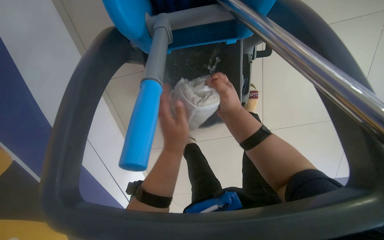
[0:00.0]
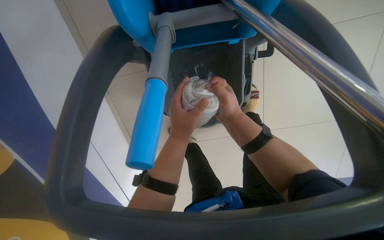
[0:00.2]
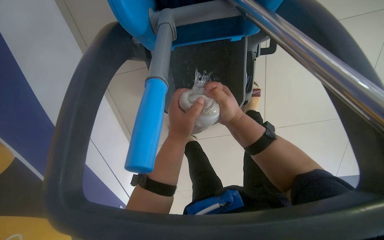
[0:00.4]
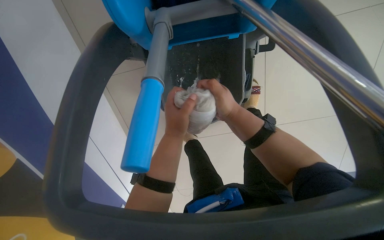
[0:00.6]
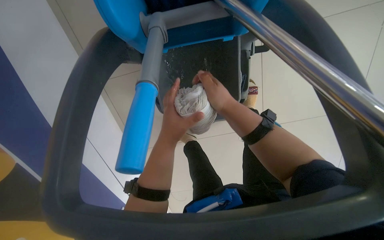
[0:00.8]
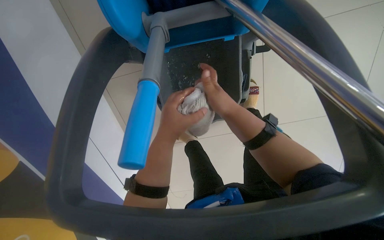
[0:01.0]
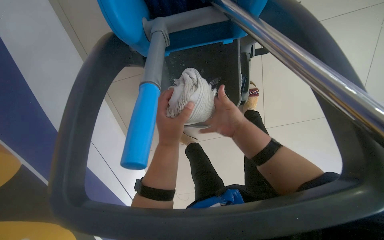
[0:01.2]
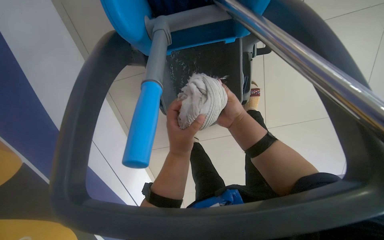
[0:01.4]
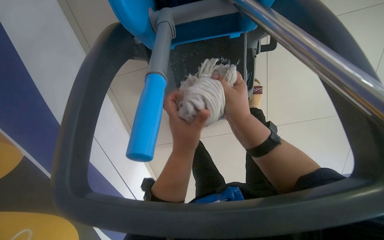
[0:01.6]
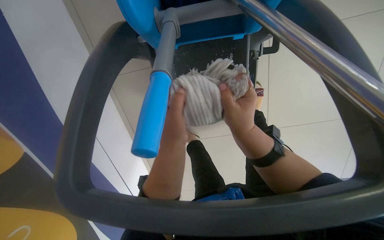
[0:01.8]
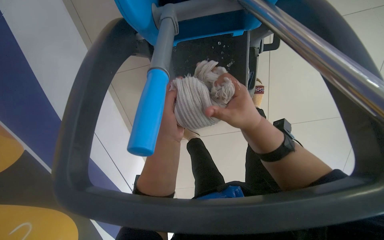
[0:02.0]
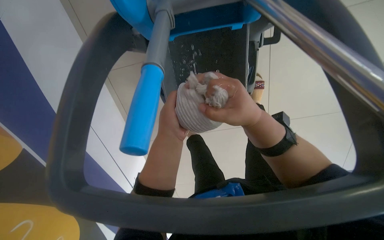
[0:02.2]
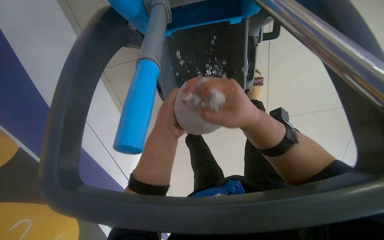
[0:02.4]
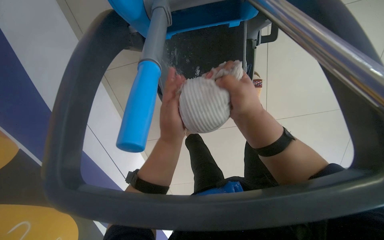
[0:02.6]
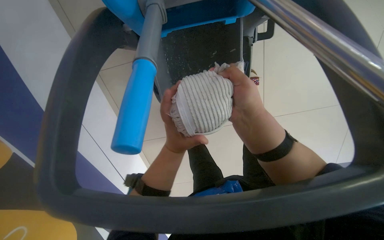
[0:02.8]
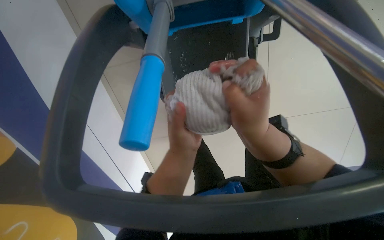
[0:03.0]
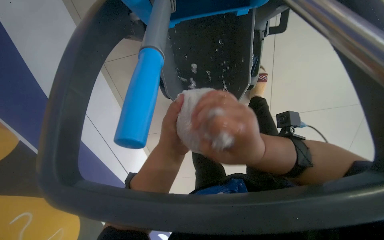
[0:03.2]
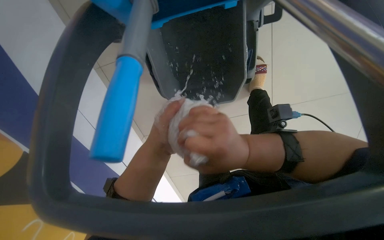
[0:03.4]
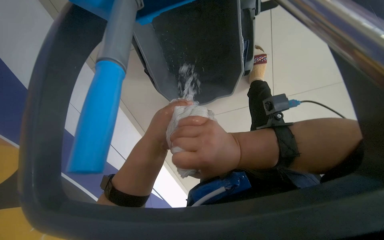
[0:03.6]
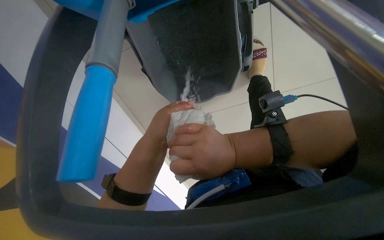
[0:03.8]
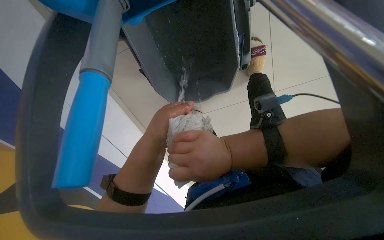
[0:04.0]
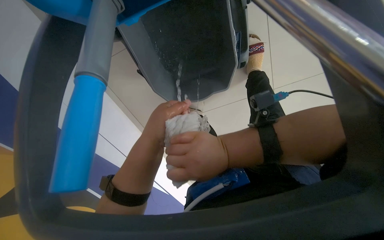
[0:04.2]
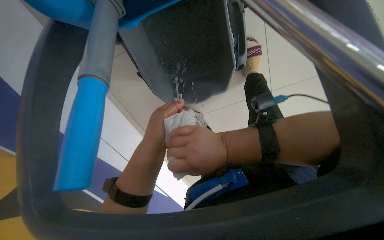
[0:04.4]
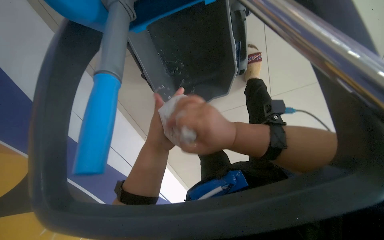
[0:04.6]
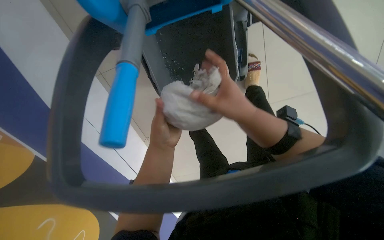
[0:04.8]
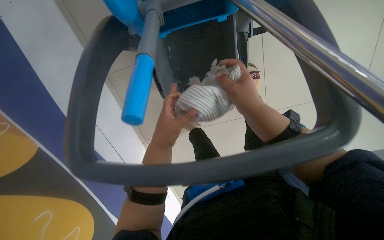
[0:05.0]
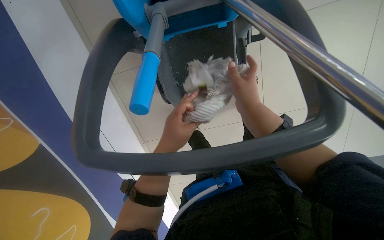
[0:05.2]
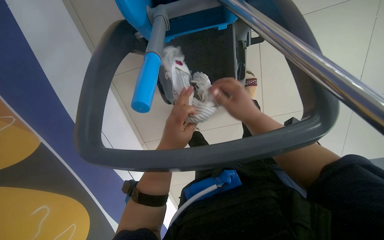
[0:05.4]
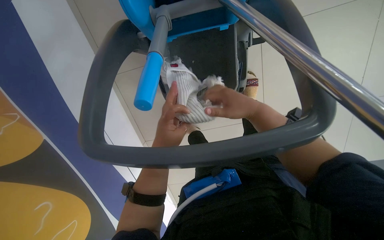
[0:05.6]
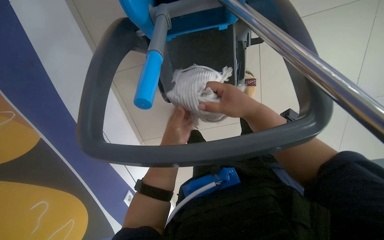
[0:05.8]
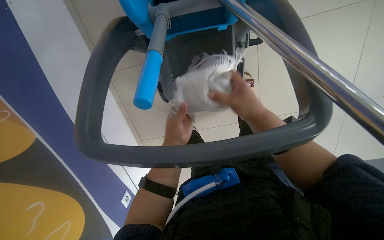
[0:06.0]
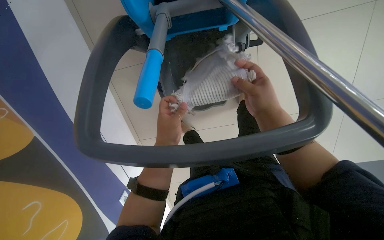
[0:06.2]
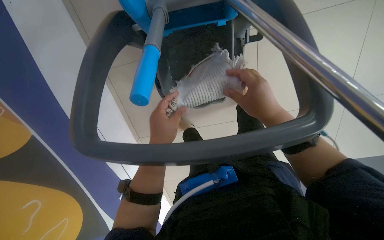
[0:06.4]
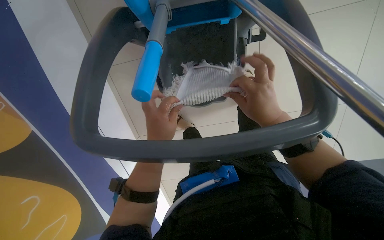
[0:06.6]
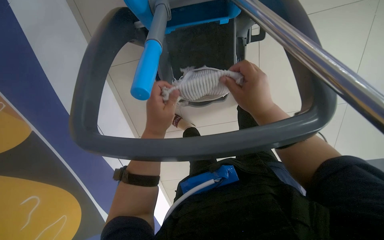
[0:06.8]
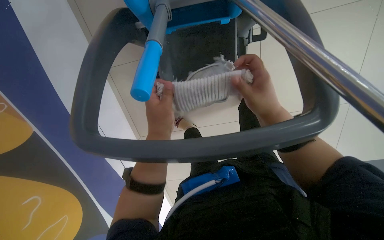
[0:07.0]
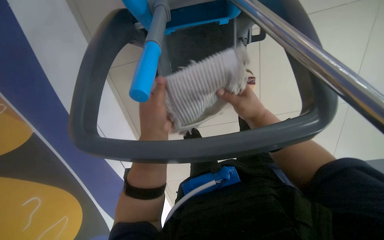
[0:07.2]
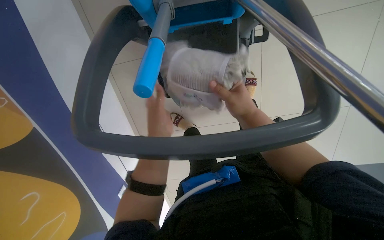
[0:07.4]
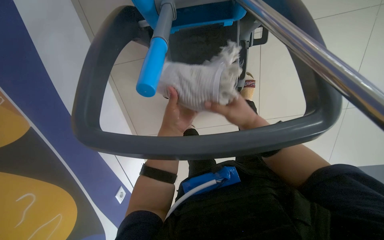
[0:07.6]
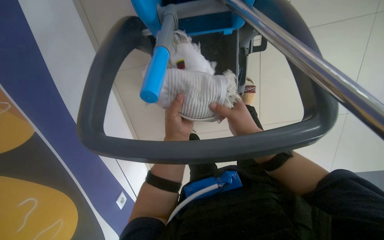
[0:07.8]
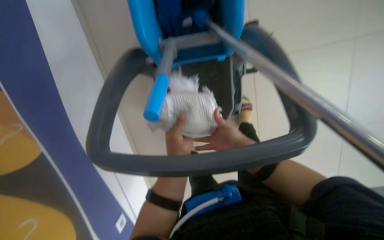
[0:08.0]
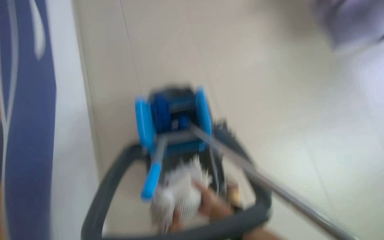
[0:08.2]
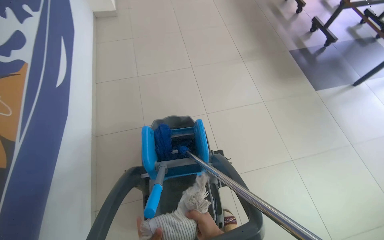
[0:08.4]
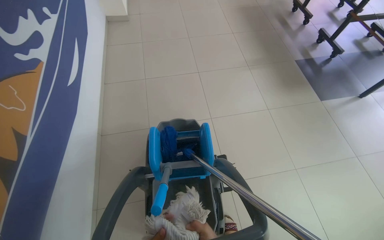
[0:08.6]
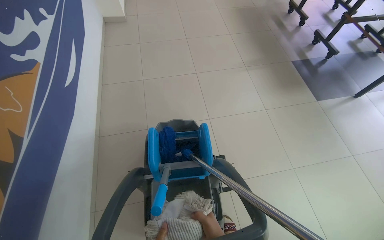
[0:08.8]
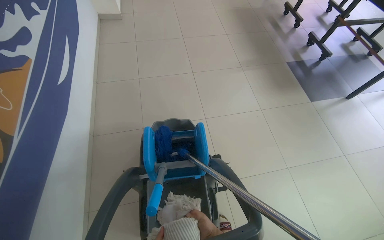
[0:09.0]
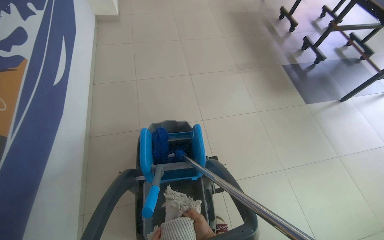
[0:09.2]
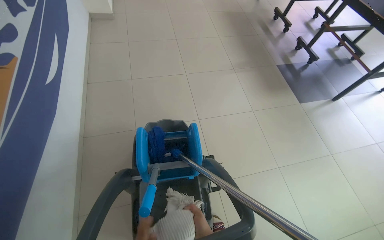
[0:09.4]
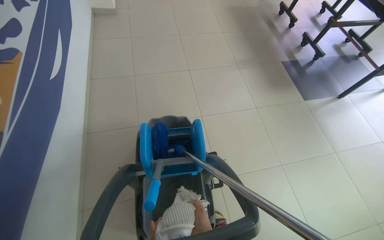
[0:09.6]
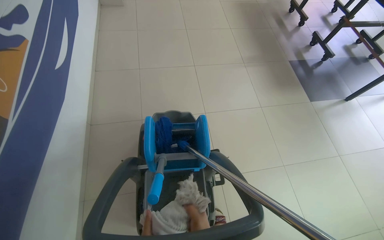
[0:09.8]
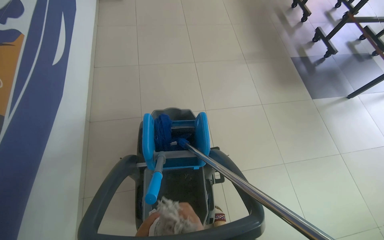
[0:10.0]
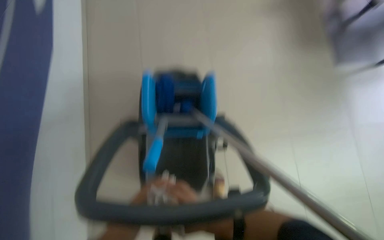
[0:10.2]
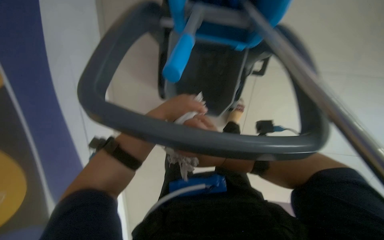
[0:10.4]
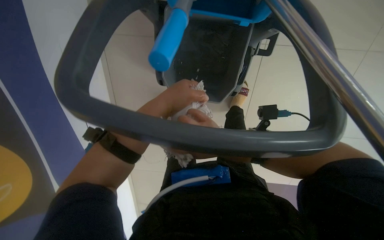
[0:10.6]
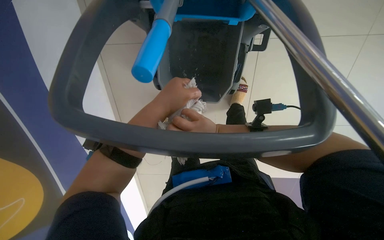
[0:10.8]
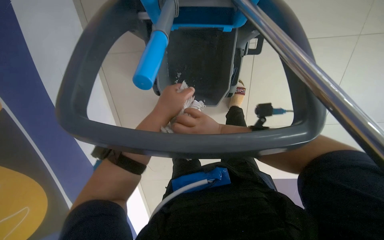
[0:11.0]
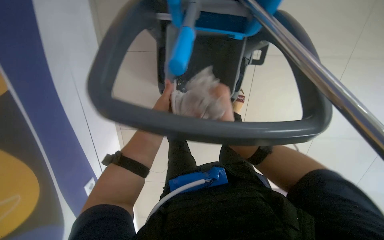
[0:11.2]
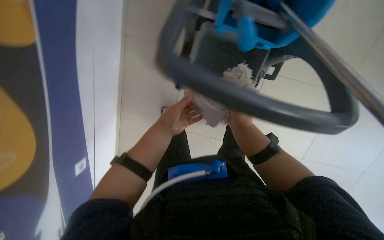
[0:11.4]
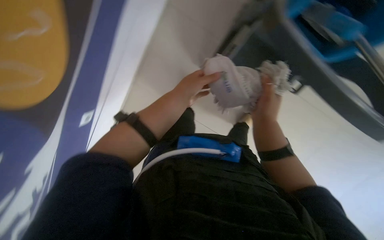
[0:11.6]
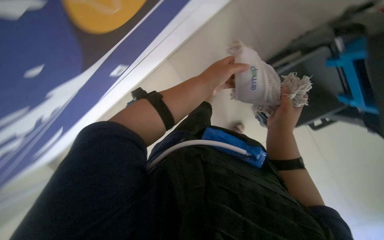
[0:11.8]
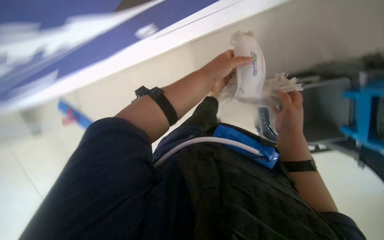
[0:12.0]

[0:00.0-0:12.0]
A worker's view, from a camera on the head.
Job: preparing cleaning supplies.
The whole recording: Preparing cleaning equipment. The worker prepares the cleaning equipment by wringing a cloth and attaching it to the mop handle.
0:00.0 to 0:01.6: The hands work in one place, with small movements.
0:01.6 to 0:03.0: The right hand is displaced nearer to the camera by approximately 10 cm.
0:03.0 to 0:04.4: The hands are busy where they are.
0:06.0 to 0:07.6: The hands make small movements and keep their place.
0:07.6 to 0:09.0: The wearer looks about 30 degrees further upward.
0:09.0 to 0:10.4: The wearer looks roughly 25 degrees further downward.

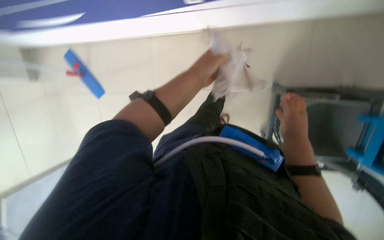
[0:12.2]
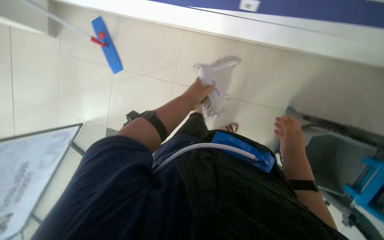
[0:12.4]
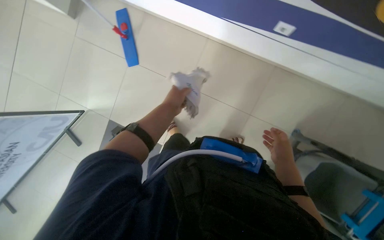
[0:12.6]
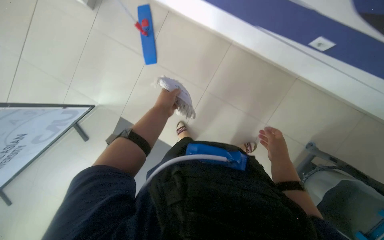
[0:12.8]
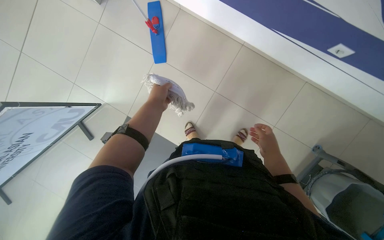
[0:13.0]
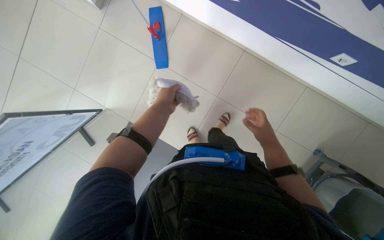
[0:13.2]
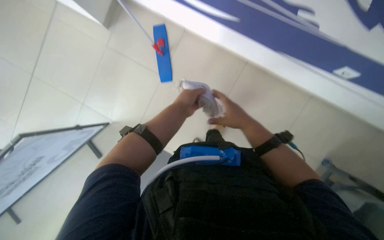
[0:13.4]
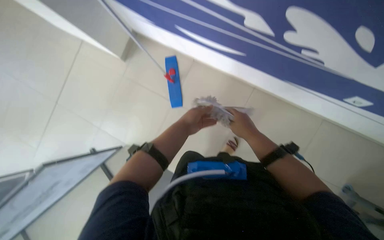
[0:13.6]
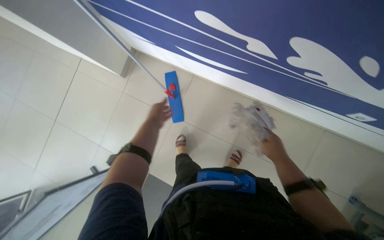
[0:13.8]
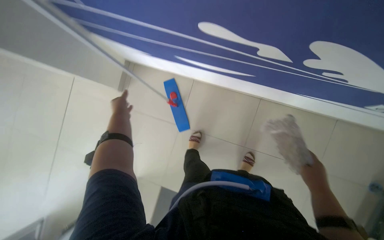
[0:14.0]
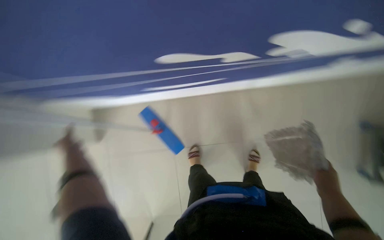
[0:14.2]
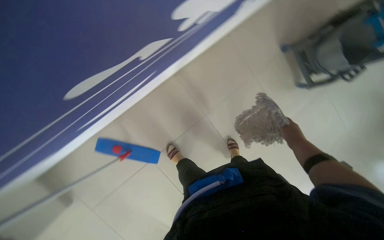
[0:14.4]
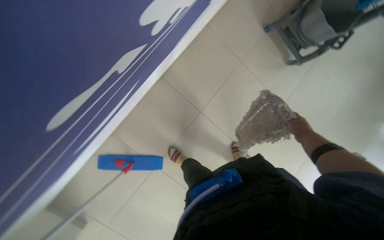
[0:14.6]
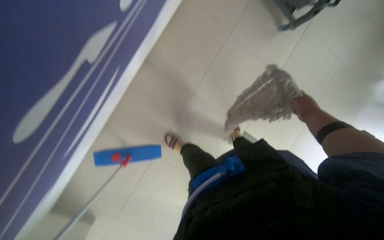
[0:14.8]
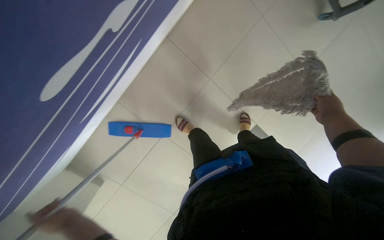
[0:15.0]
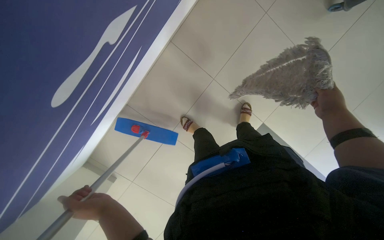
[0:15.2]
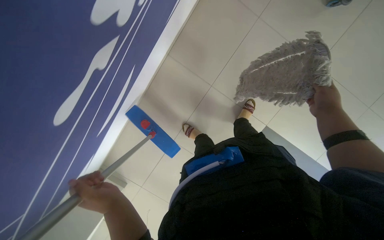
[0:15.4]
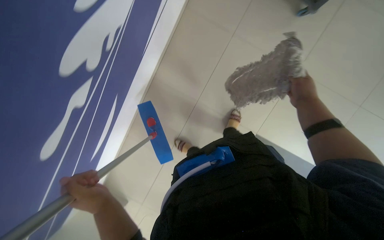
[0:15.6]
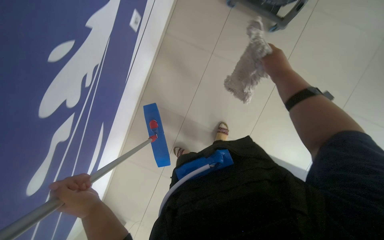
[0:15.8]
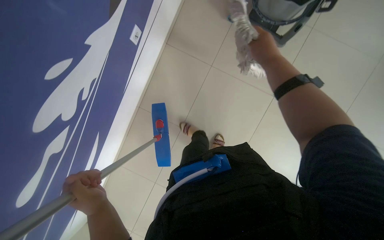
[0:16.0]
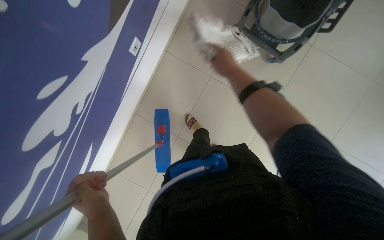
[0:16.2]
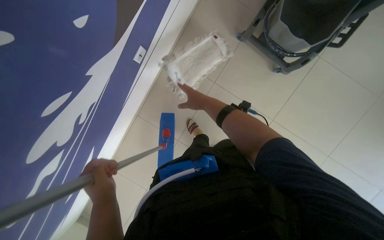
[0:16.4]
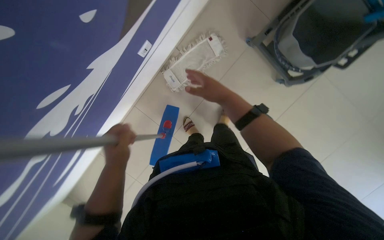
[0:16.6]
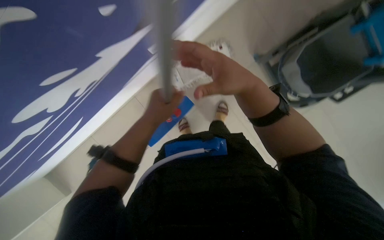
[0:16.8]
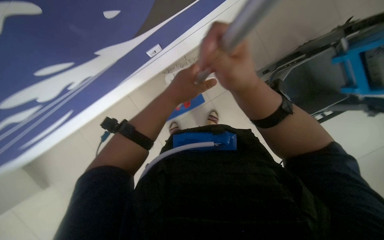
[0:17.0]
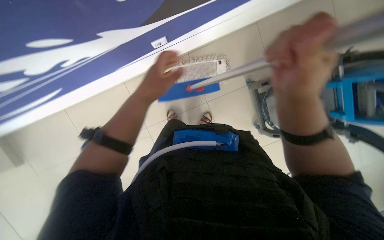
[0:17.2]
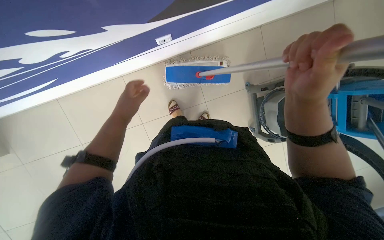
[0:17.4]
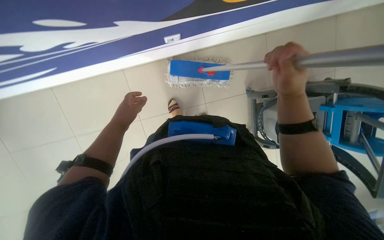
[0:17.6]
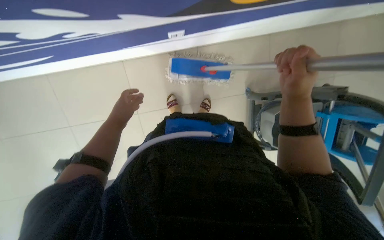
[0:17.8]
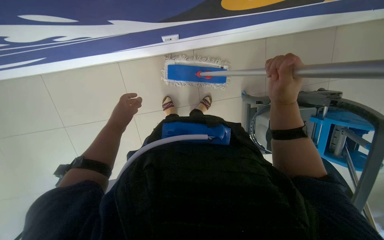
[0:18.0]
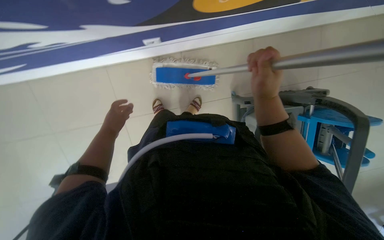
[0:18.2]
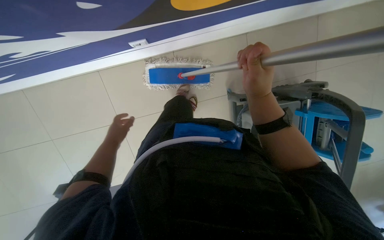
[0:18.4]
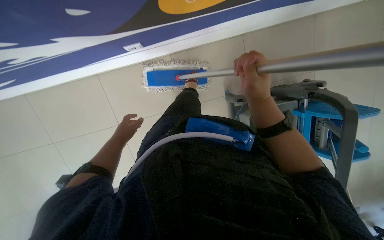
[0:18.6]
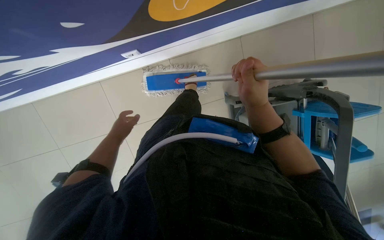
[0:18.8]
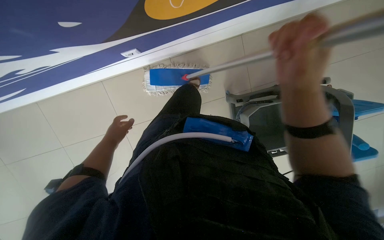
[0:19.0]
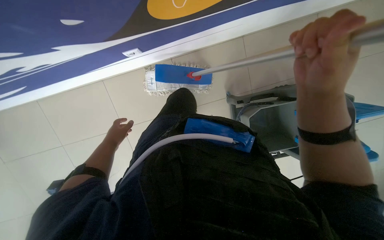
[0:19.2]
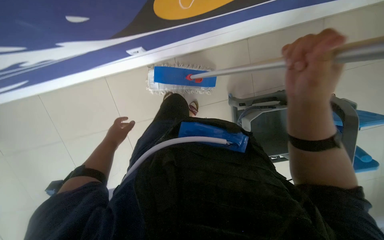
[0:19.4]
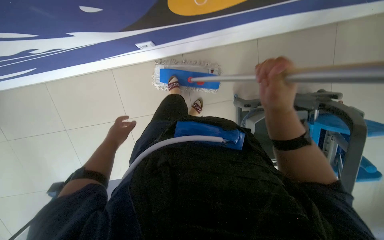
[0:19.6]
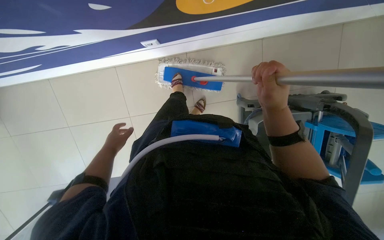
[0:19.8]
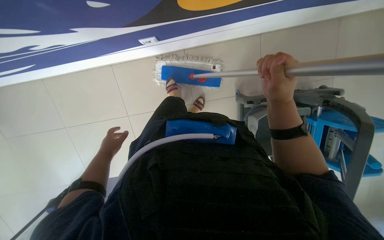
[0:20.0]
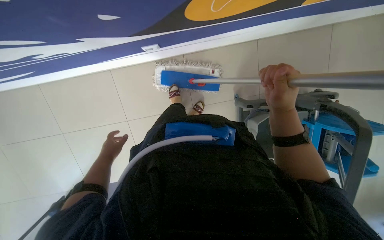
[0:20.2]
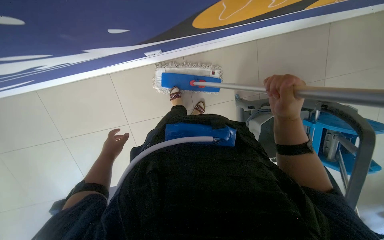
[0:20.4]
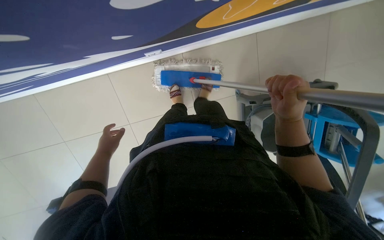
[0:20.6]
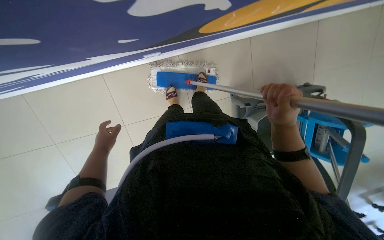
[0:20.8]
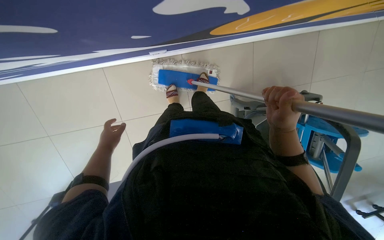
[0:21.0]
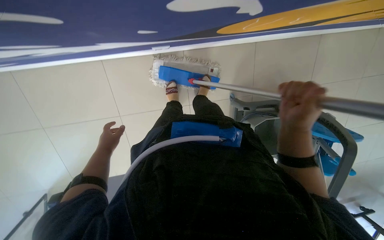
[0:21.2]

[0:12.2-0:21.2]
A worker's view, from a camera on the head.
Job: preparing cleaning supplies.
The whole recording: Preparing cleaning equipment. The worker prepares the cleaning equipment by wringing a cloth and attaching it to the mop handle.
0:12.2 to 0:13.8: The camera travels about 60 cm. The wearer looks approximately 20 degrees further upward. The scene rotates clockwise by some 25 degrees.
0:13.8 to 0:15.2: The wearer's head swings about 75 degrees to the right. The view tips downward by about 25 degrees.
0:15.2 to 0:16.6: The left hand is displaced up the picture by some 40 cm. The right hand heads to the left, covering approximately 20 cm.
0:16.6 to 0:18.2: The scene turns some 35 degrees clockwise in the picture.
0:18.2 to 0:19.8: The right hand moves about 10 cm nearer to the camera and comes back. Meanwhile the left hand goes roughly 10 cm down the picture.
